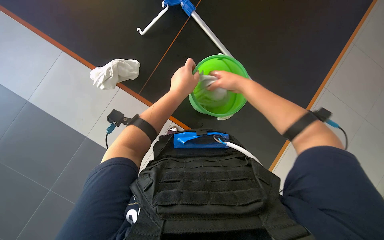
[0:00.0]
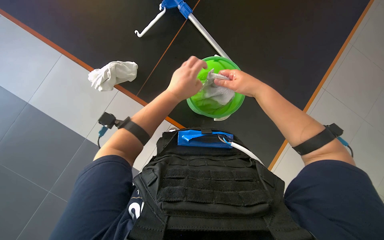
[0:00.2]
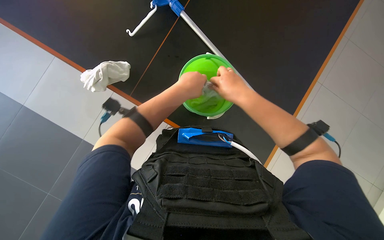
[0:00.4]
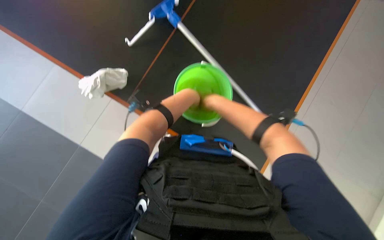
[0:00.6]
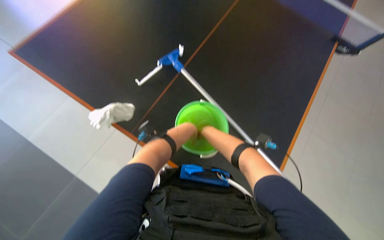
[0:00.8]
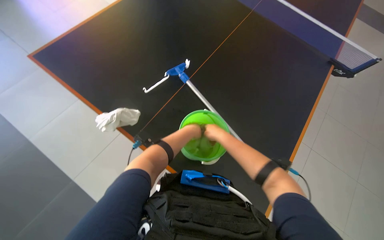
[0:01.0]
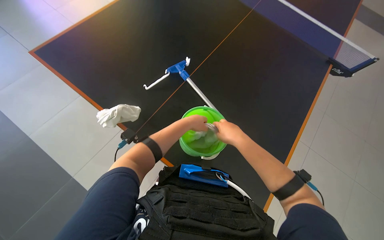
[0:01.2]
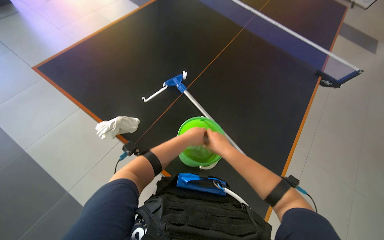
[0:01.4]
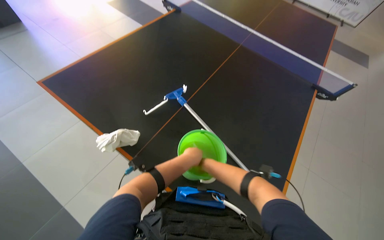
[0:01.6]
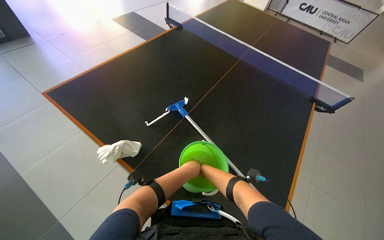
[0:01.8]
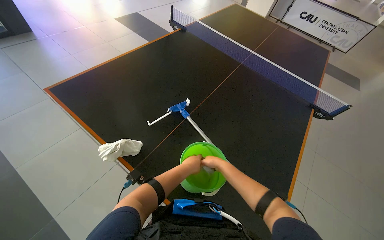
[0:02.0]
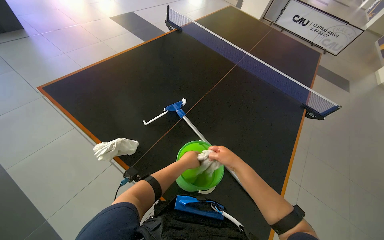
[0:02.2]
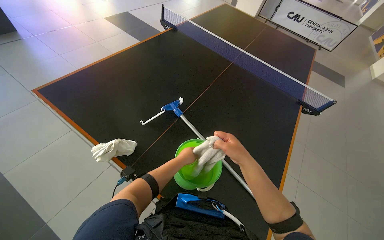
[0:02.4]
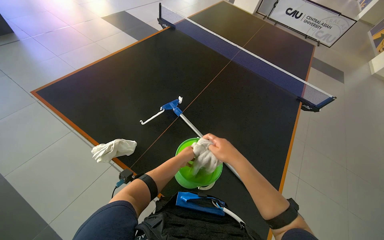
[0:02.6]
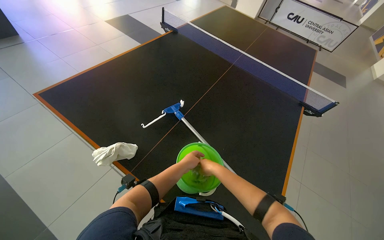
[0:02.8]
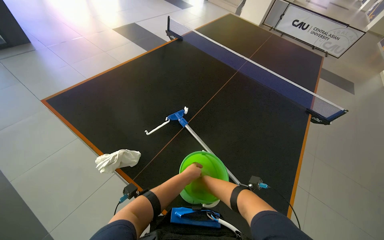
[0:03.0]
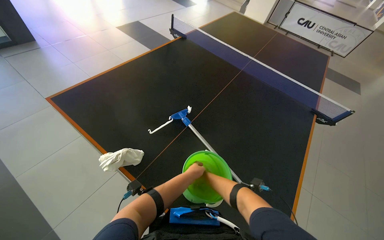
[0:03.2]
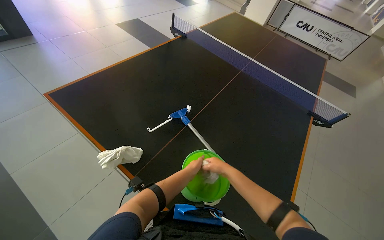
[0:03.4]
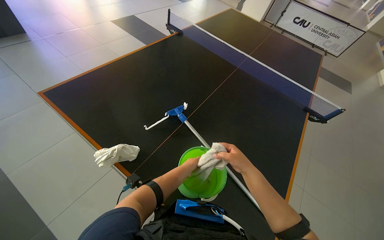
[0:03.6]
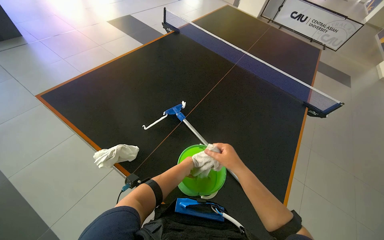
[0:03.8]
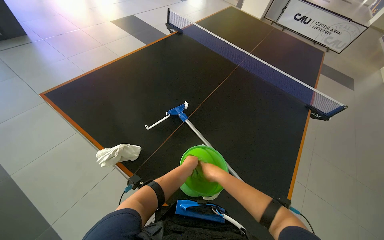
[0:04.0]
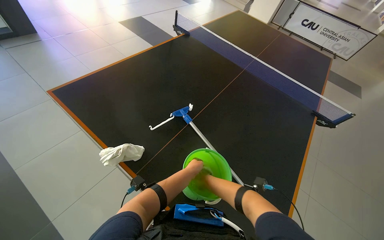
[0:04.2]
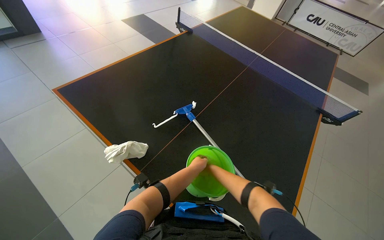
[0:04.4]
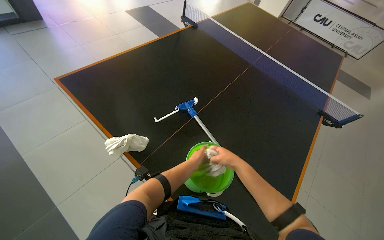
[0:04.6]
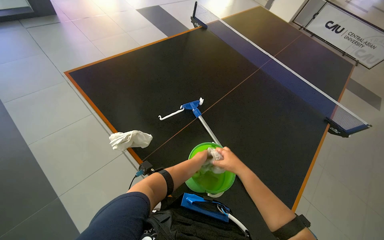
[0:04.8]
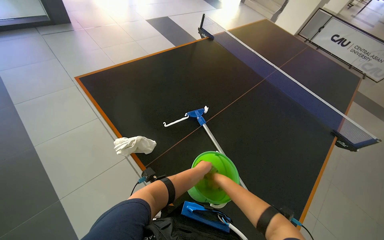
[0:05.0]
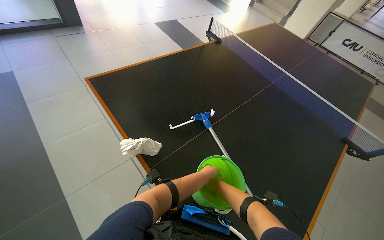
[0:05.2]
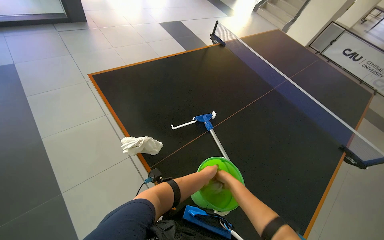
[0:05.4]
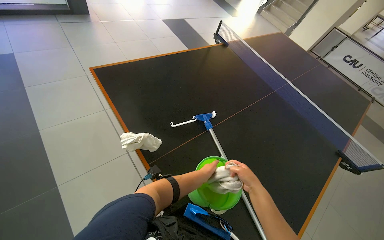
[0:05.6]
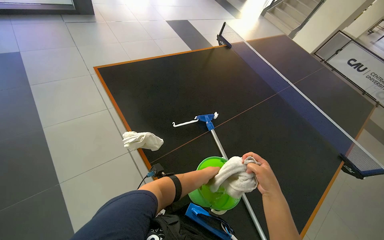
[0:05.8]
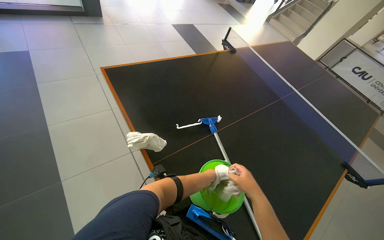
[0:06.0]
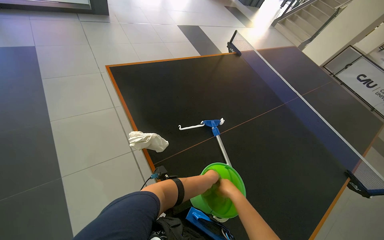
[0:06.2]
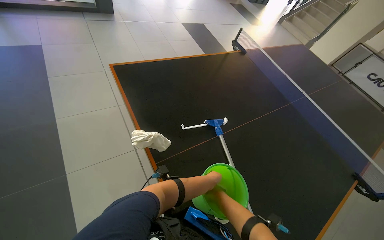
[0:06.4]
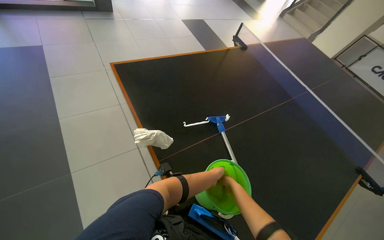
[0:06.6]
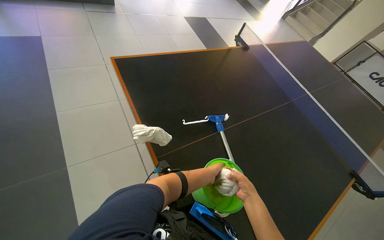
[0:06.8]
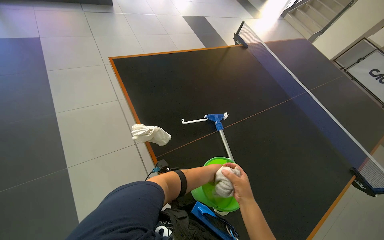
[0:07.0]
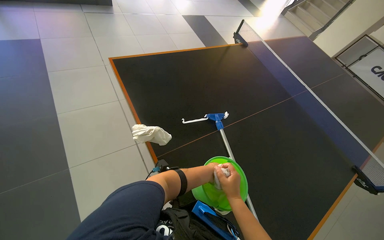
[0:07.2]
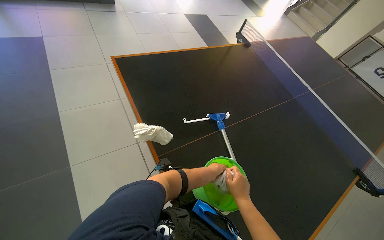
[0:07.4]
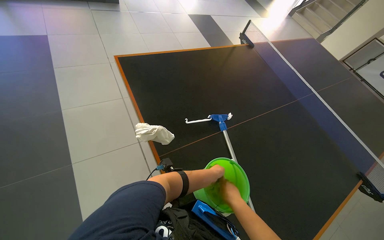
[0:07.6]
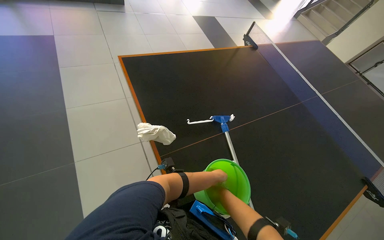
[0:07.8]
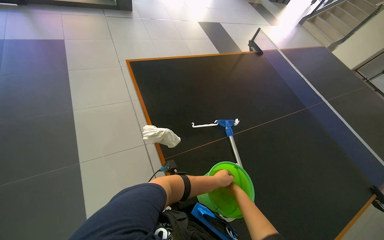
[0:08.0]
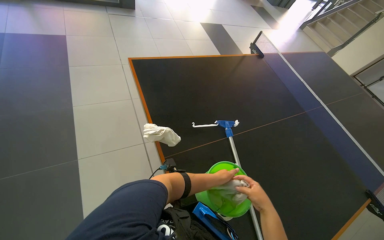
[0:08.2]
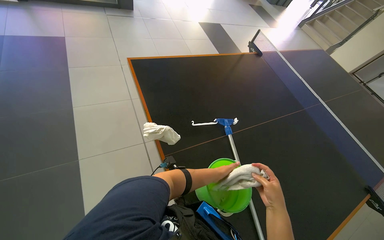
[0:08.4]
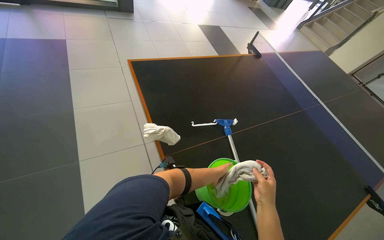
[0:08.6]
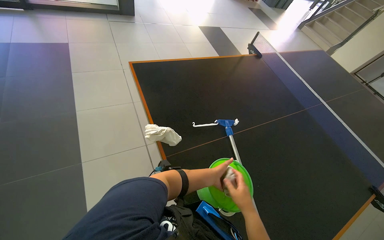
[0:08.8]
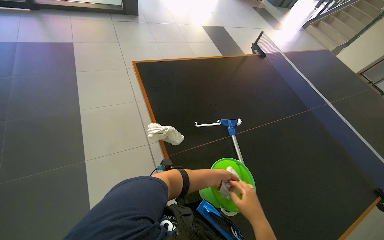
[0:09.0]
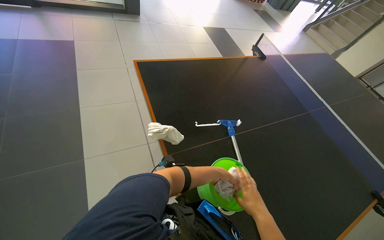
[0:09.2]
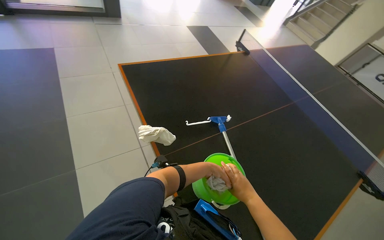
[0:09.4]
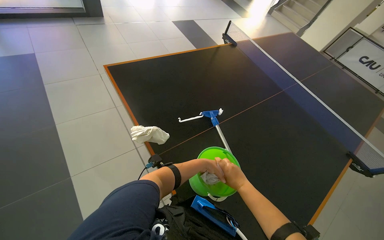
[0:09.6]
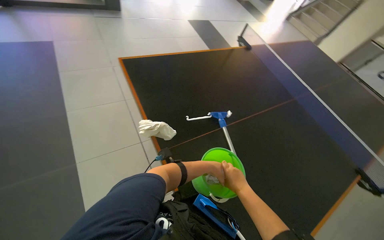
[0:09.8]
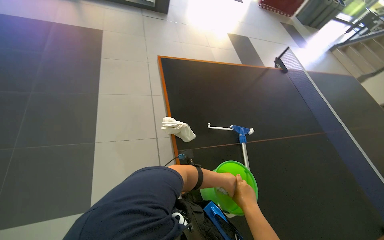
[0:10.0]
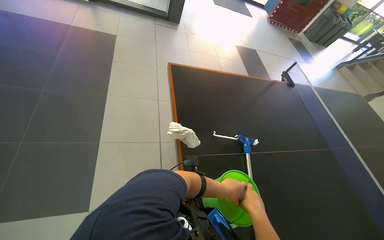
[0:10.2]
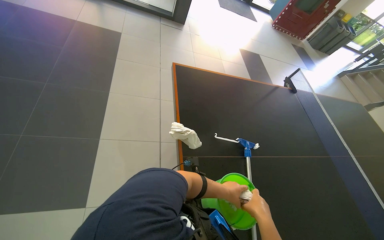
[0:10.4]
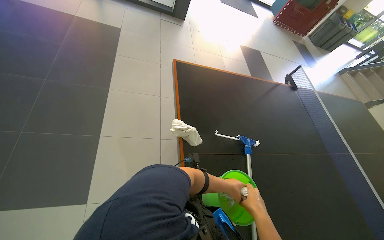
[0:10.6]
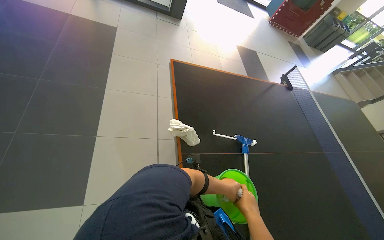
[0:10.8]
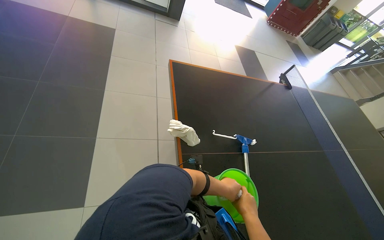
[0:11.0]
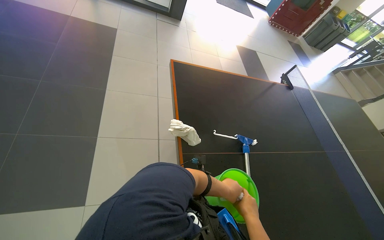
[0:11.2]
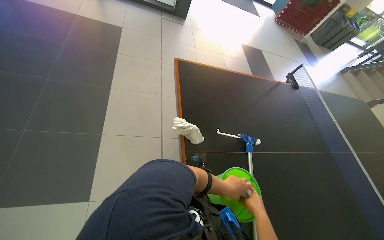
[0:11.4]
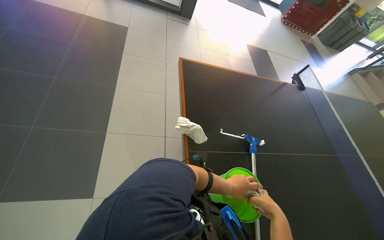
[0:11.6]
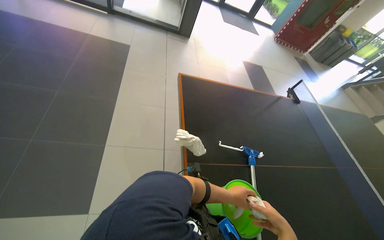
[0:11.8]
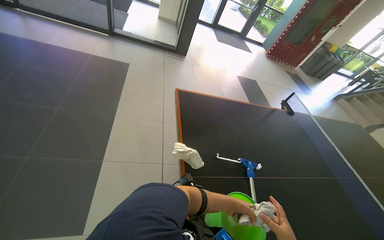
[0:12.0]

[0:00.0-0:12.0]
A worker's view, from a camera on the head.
Job: preparing cleaning supplies.
The whole recording: Wringing cloth in bucket. The worker wrings a cloth in a green bucket.
0:00.0 to 0:01.6: The view tips upward by about 30 degrees.
0:01.6 to 0:03.0: The right hand travels nearer to the camera and back again, about 15 cm each way.
0:03.0 to 0:04.4: The right hand moves some 15 cm nearer to the camera and comes back.
0:04.4 to 0:06.0: The right hand moves nearer and farther over roughly 20 cm, changing direction 2 times.

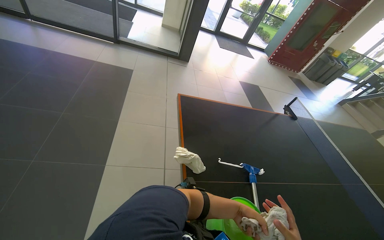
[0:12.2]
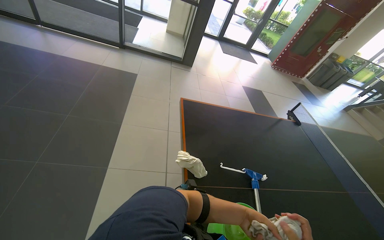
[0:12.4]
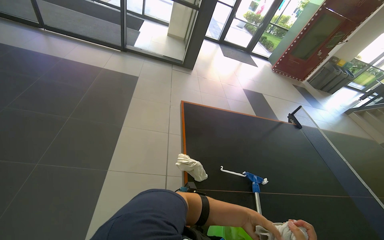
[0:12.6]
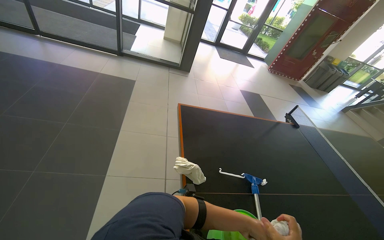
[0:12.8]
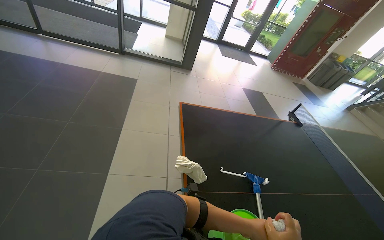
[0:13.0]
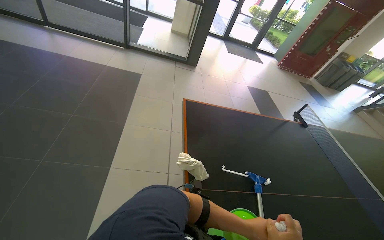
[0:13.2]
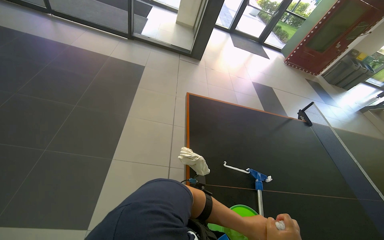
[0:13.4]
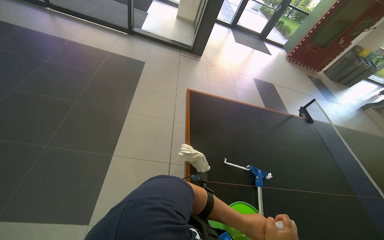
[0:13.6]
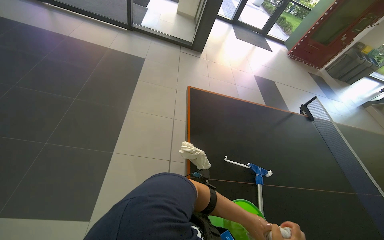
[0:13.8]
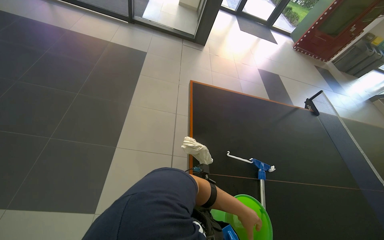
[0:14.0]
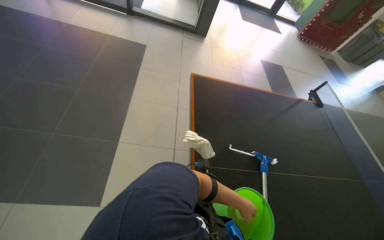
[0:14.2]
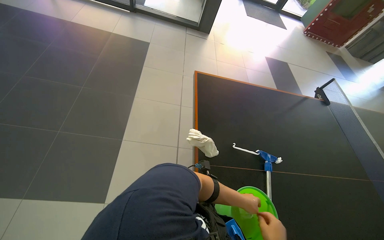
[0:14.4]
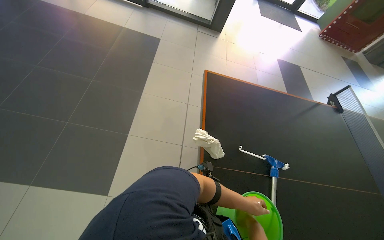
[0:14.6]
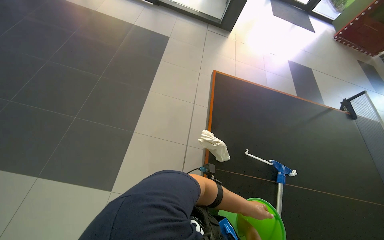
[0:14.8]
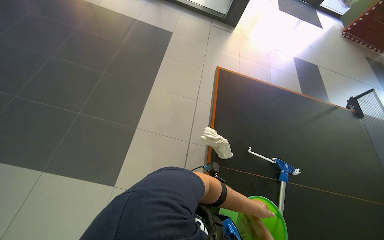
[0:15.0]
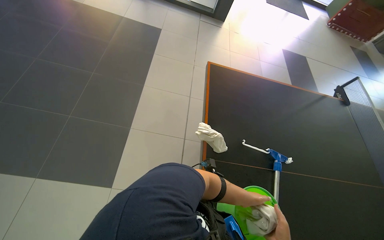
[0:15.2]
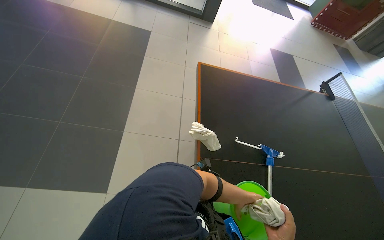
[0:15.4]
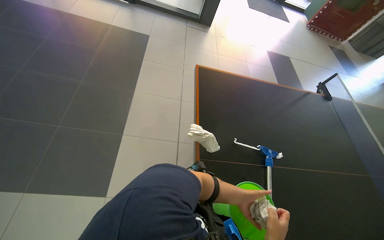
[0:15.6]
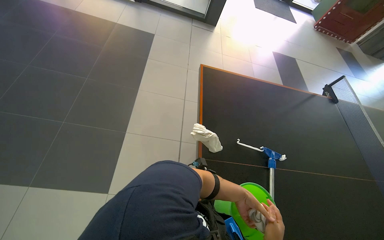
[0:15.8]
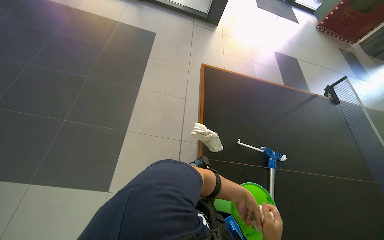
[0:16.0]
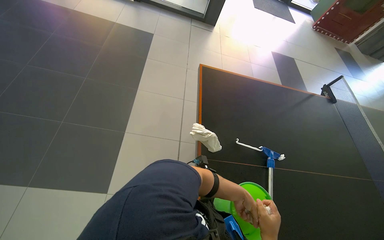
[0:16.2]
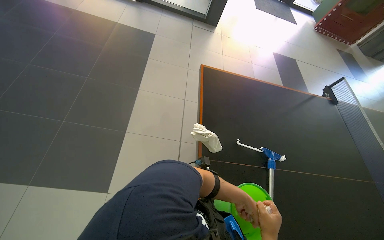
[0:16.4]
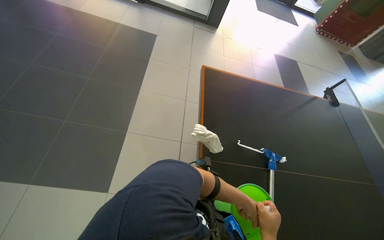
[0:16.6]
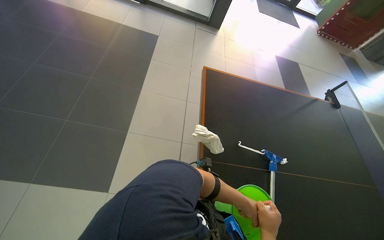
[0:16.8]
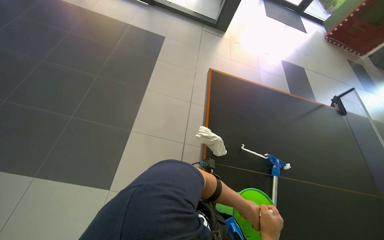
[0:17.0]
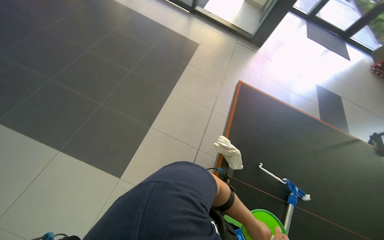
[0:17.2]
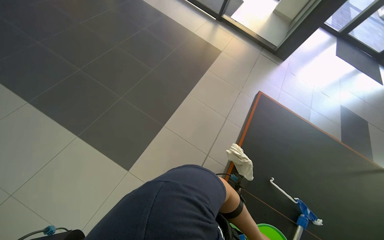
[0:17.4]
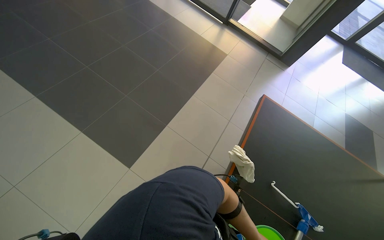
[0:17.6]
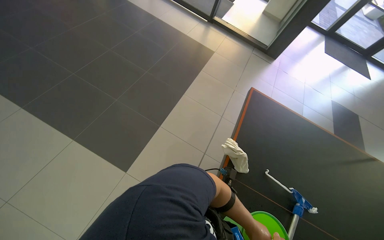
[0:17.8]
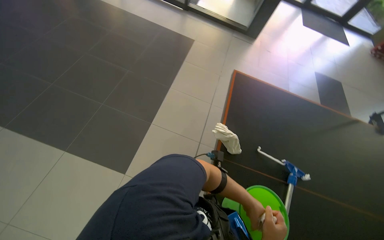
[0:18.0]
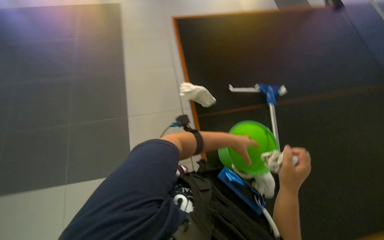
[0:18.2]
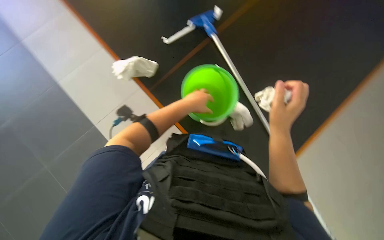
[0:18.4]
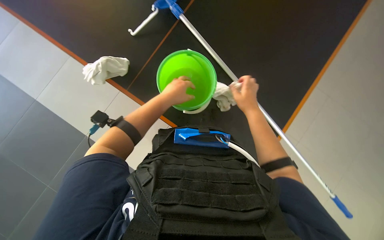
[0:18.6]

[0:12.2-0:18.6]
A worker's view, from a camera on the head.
Job: preparing cleaning supplies.
The whole recording: Wringing cloth in bucket. The worker wrings a cloth in a green bucket.
0:17.0 to 0:18.6: The camera pitches downward, by roughly 25 degrees. The scene rotates counterclockwise by about 65 degrees.

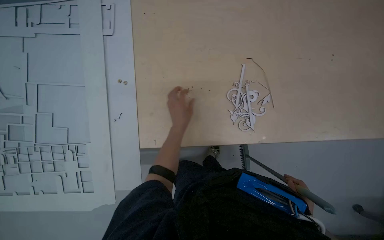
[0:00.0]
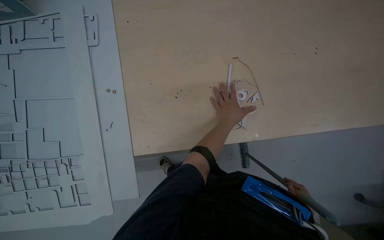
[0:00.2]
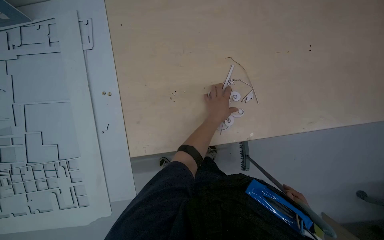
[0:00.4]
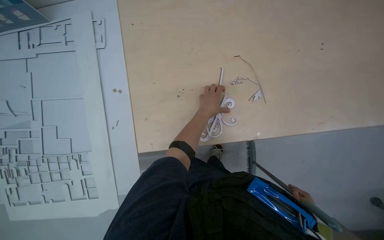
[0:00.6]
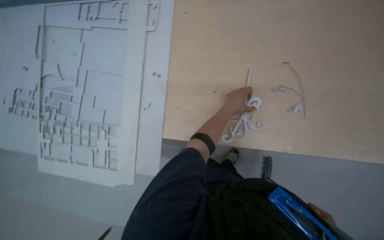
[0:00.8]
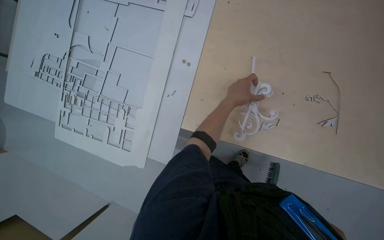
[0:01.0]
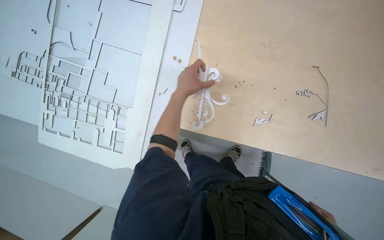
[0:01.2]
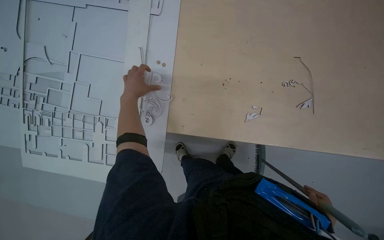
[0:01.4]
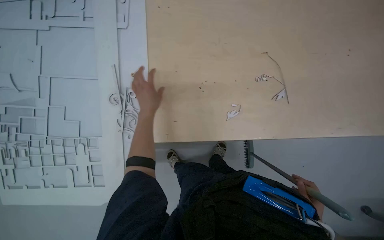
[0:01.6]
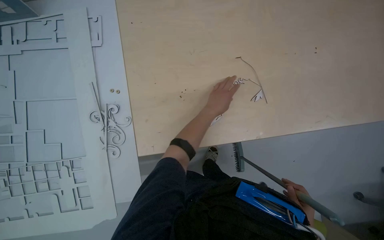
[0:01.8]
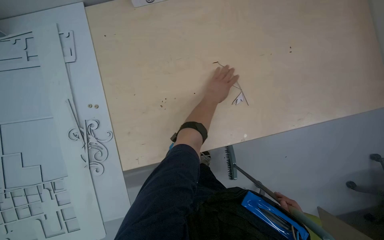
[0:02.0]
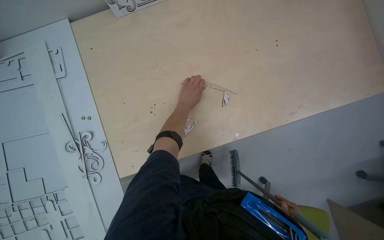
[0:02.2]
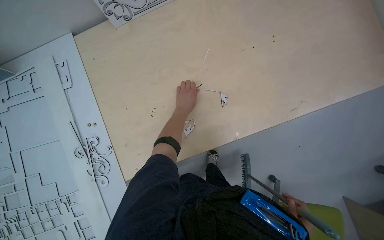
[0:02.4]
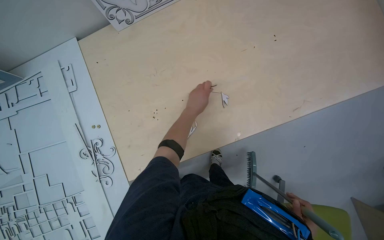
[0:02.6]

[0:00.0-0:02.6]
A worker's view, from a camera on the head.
Job: managing trash.
The whole recording: Collecting paper cutouts by hand. The worker collects small paper cutouts and debris from the table surface by hand.
0:00.0 to 0:01.2: The left hand travels to the right and back again, some 10 cm each way.
0:01.2 to 0:02.6: Everything in view rotates roughly 35 degrees counterclockwise.
